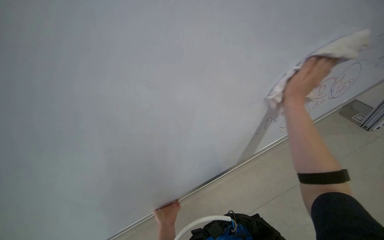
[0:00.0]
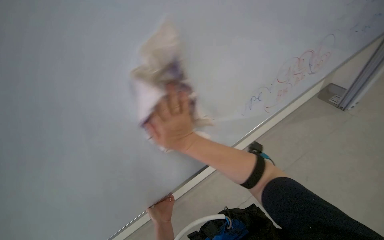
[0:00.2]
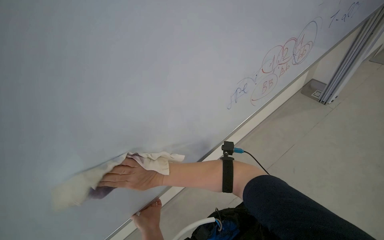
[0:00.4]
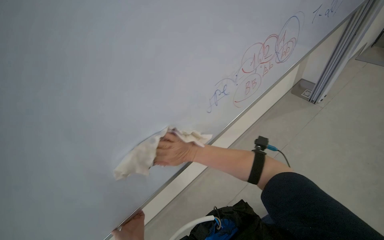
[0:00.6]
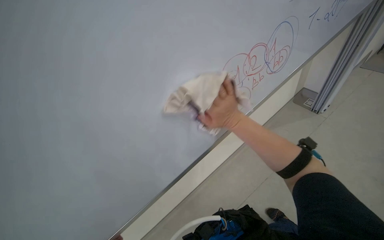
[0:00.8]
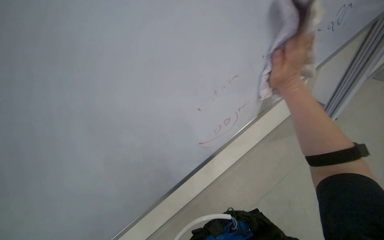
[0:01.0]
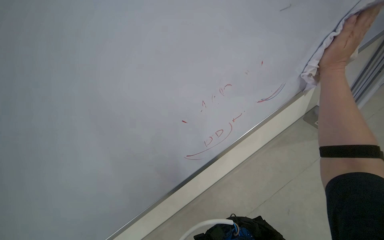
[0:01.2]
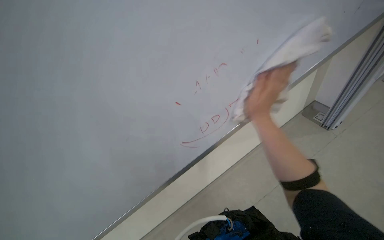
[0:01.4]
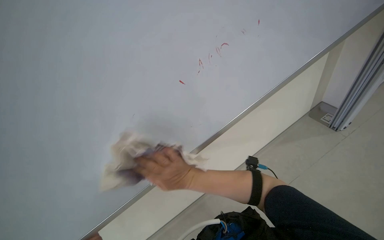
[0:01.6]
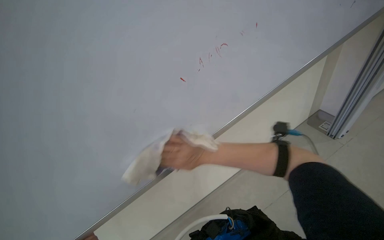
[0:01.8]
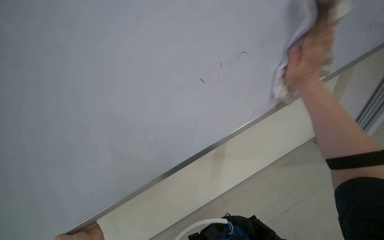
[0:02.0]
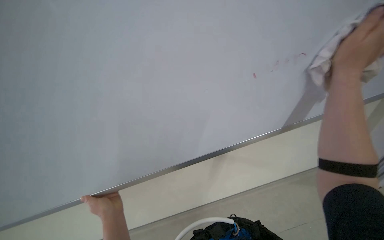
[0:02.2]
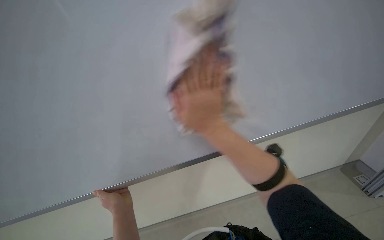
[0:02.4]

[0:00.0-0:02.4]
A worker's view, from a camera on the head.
Job: wiping surfaces.
The whole recording: Preparing and cleaning whiteboard. The worker continues cleaning the whiteboard with a cloth.
0:00.0 to 0:01.2: The wearer looks some 15 degrees further to the right. The right hand travels to the left and back again, some 30 cm each way.
0:01.2 to 0:02.4: The right hand travels to the left and down the picture by roughly 50 cm.

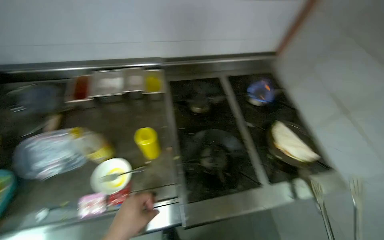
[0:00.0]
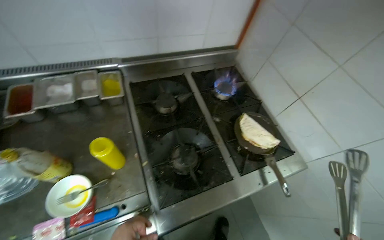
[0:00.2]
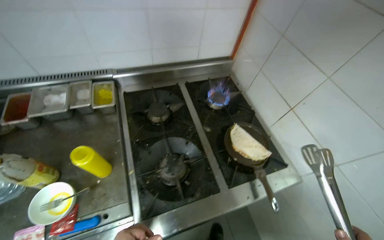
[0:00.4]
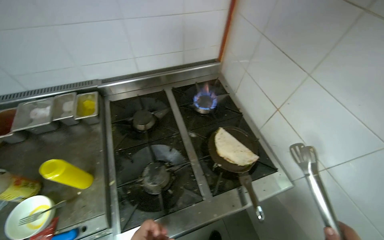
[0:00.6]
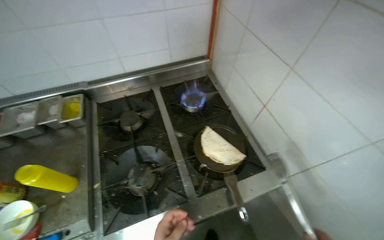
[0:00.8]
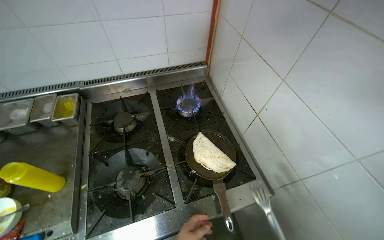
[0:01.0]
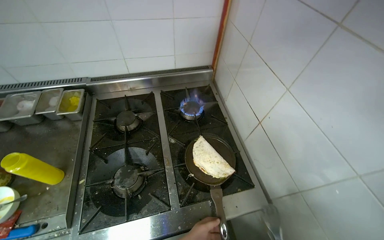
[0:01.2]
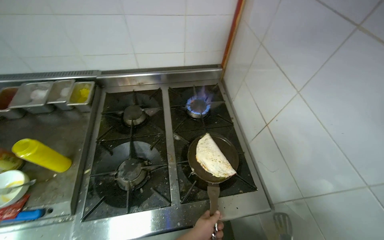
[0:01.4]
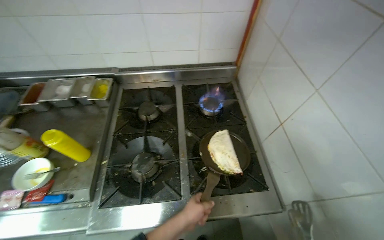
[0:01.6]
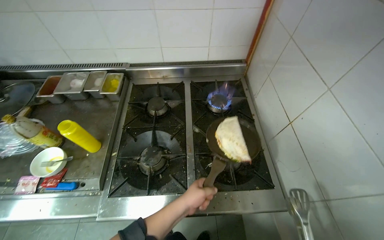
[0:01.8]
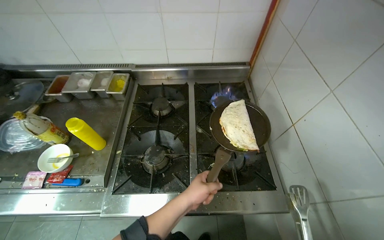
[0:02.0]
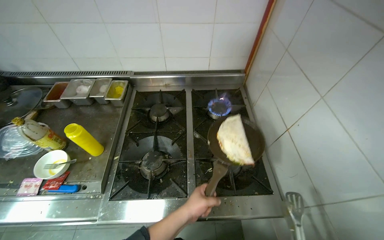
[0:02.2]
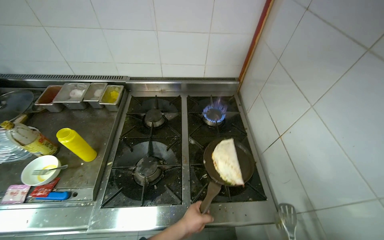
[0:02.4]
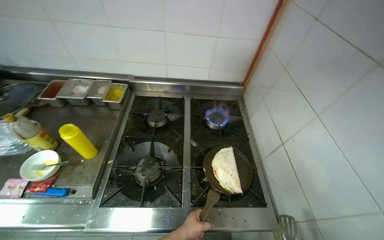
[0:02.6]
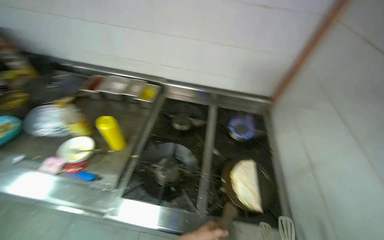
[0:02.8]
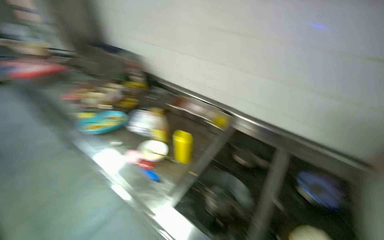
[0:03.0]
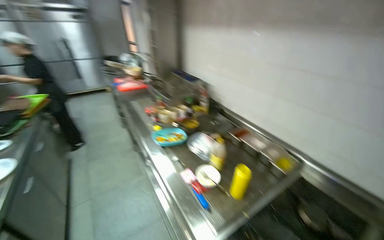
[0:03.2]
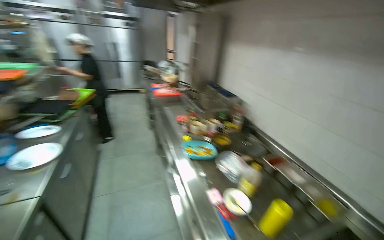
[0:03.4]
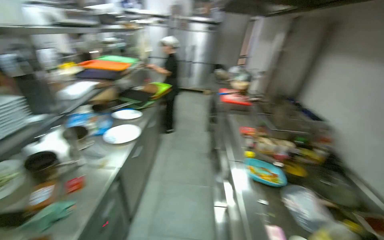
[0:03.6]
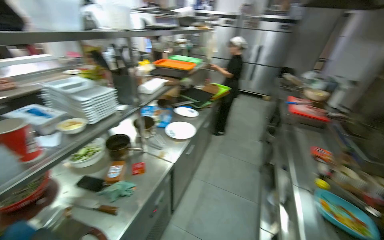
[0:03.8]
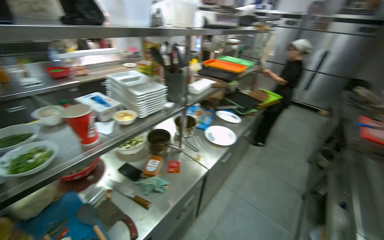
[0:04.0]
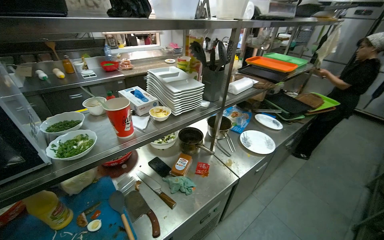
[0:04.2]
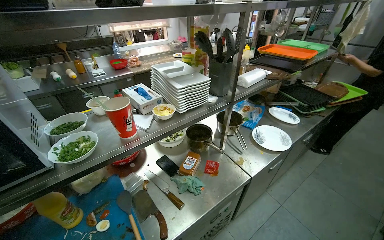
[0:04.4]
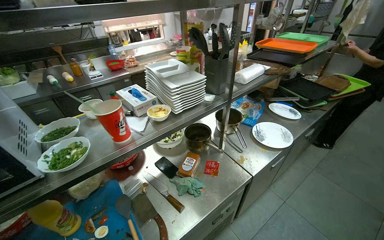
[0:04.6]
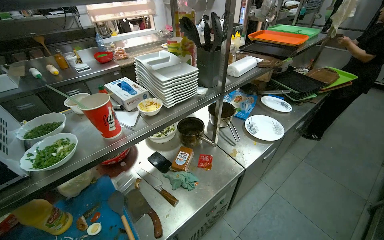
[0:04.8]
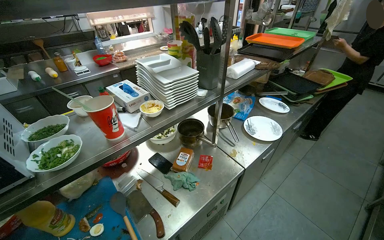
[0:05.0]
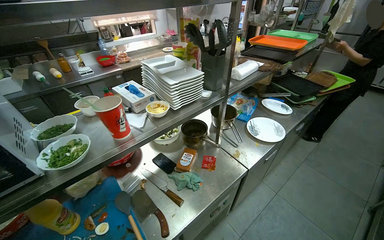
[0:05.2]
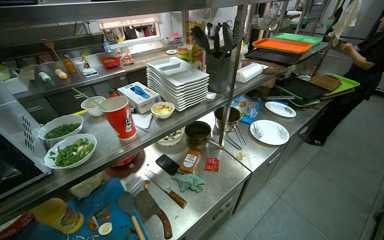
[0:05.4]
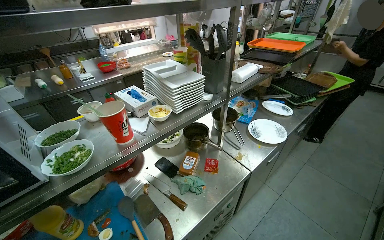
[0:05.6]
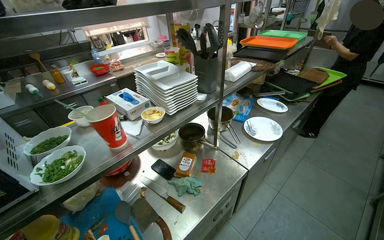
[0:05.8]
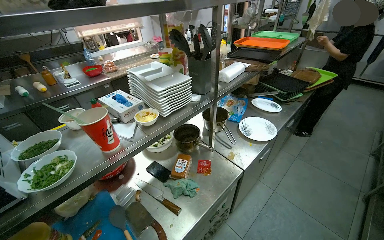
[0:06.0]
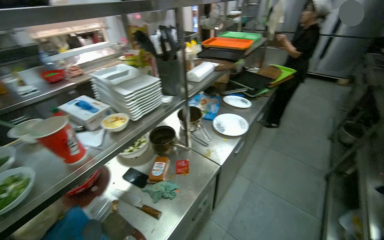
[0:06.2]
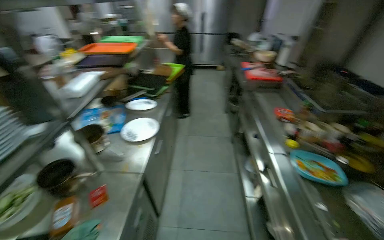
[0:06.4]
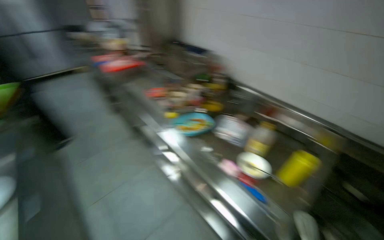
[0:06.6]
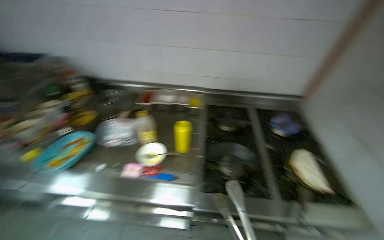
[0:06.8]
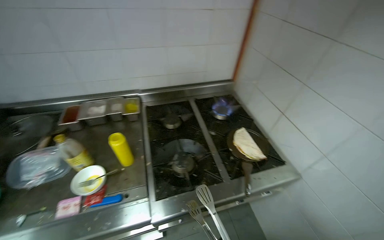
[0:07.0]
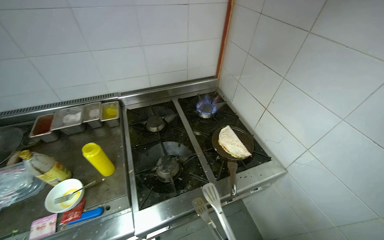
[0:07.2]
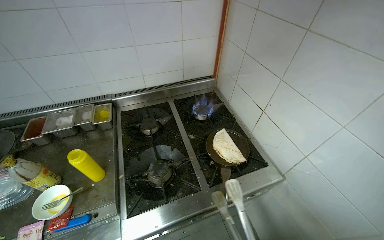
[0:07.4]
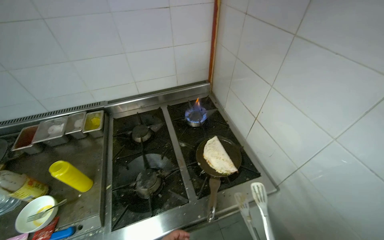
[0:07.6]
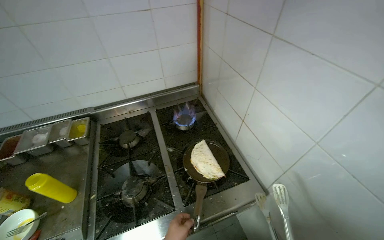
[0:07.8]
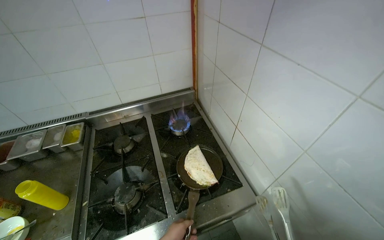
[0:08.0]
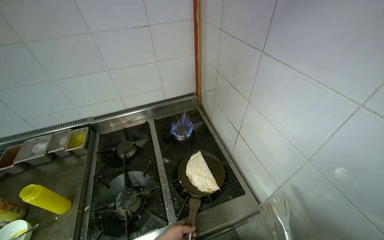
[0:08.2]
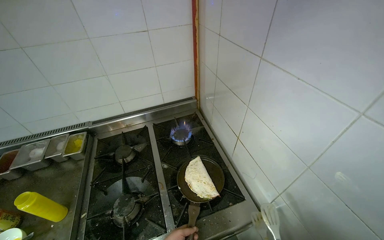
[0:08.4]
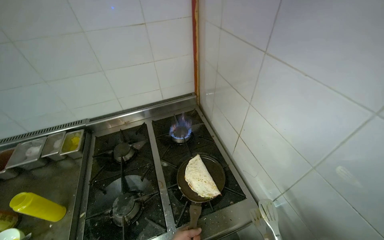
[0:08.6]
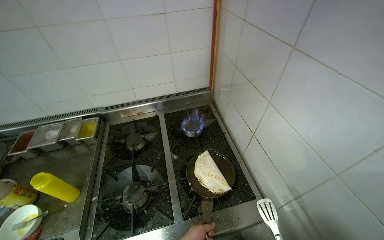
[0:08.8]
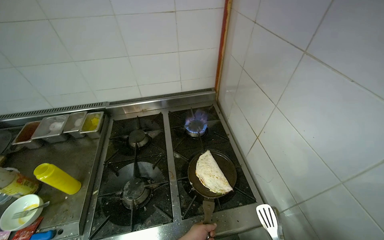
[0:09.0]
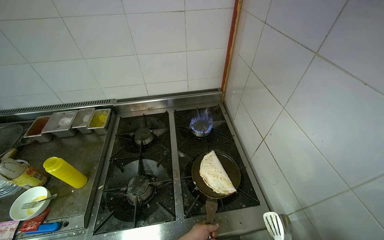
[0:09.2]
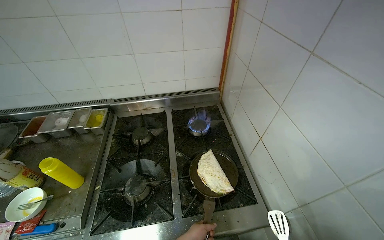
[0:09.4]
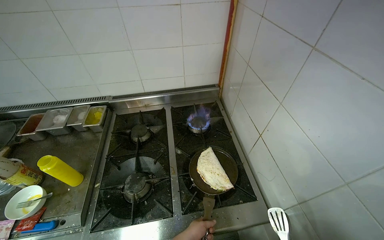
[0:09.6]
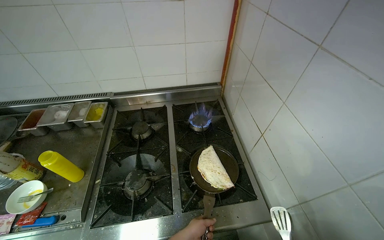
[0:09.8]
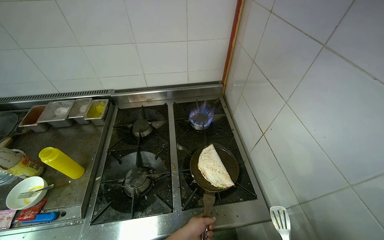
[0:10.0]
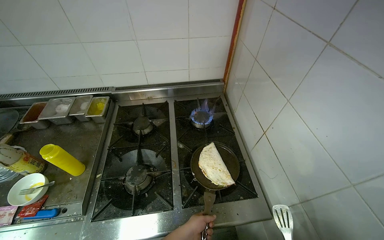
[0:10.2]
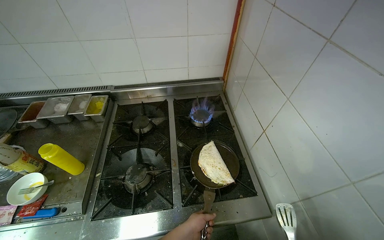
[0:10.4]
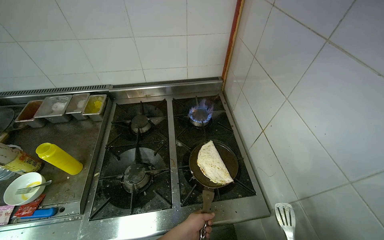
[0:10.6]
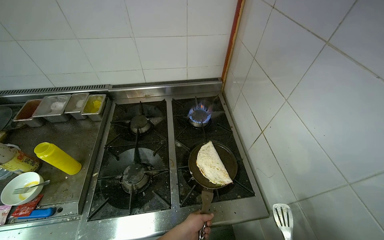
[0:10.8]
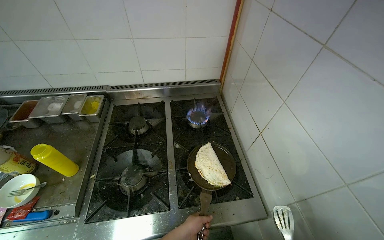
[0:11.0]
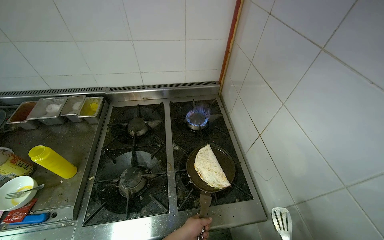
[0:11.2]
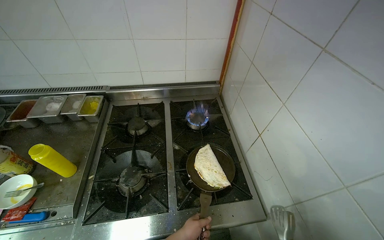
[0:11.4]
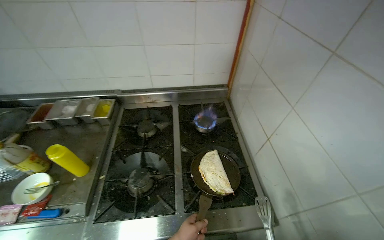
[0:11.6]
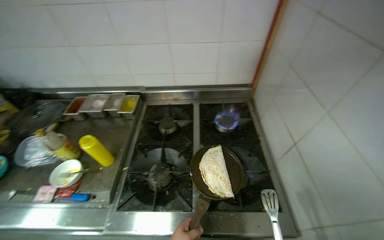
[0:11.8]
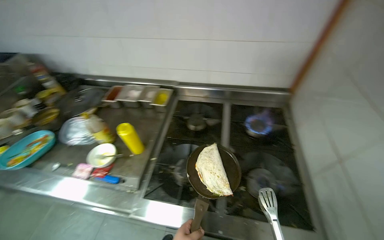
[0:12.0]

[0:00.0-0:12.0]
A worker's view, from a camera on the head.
Job: cooking food.
The whole recording: Cooking tortilla in pan. The worker cooks the folded tortilla in a pan on the stove, flipping it with tongs.
0:00.0 to 0:01.6: The camera is carried to the right, roughly 50 cm.
0:01.6 to 0:03.0: The camera is carried about 80 cm. The wearer looks about 25 degrees further upward.
0:03.0 to 0:04.4: The camera travels approximately 60 cm. The wearer's head swings some 110 degrees to the left.
0:06.0 to 0:07.6: The camera travels about 70 cm. The wearer looks some 155 degrees further to the right.
0:10.4 to 0:12.0: The head turns to the left by roughly 20 degrees.

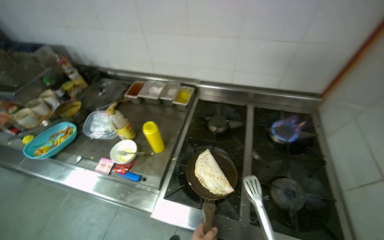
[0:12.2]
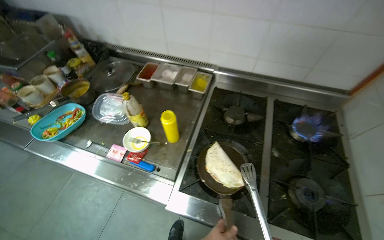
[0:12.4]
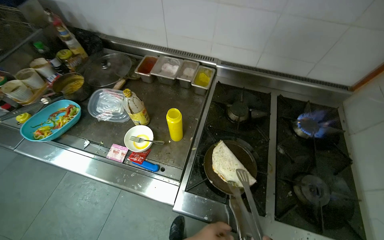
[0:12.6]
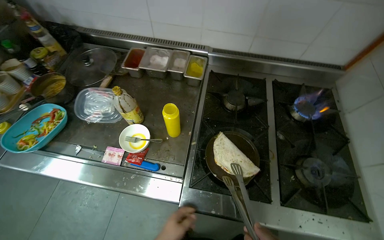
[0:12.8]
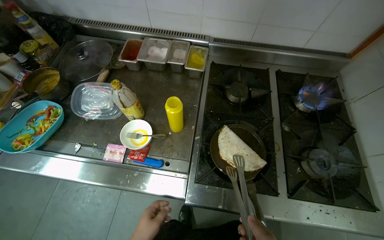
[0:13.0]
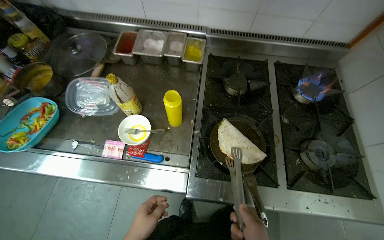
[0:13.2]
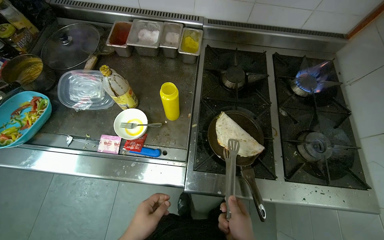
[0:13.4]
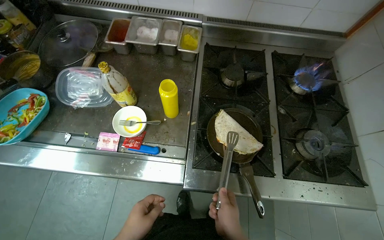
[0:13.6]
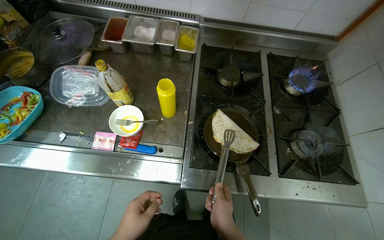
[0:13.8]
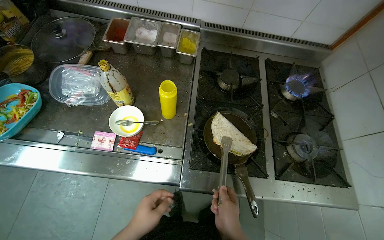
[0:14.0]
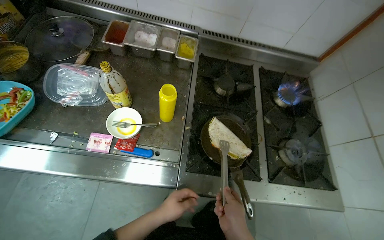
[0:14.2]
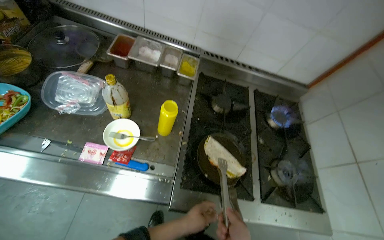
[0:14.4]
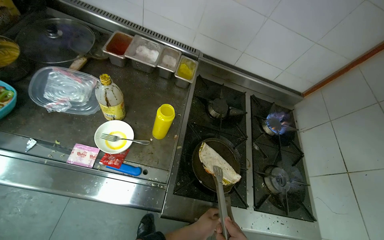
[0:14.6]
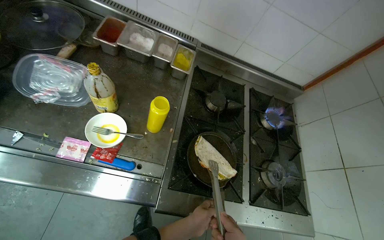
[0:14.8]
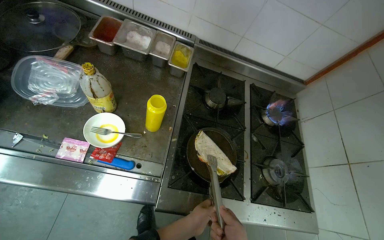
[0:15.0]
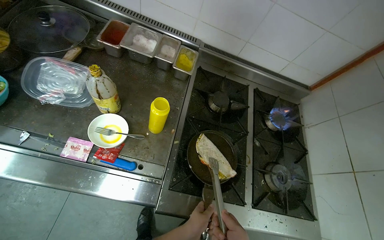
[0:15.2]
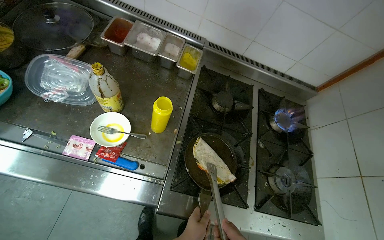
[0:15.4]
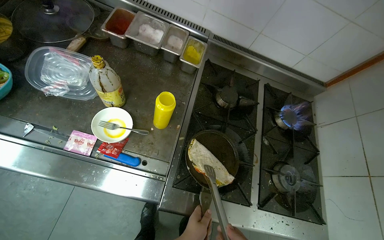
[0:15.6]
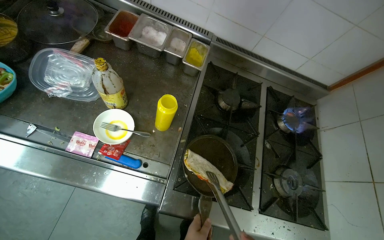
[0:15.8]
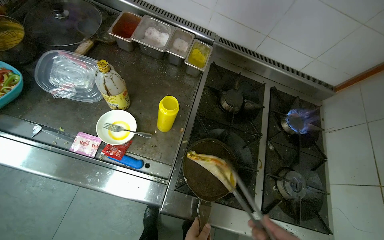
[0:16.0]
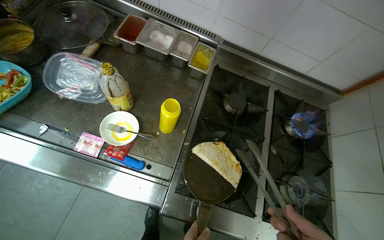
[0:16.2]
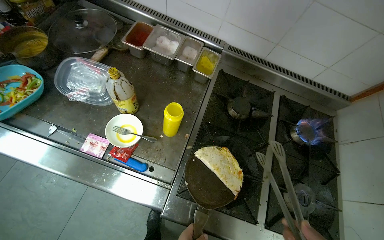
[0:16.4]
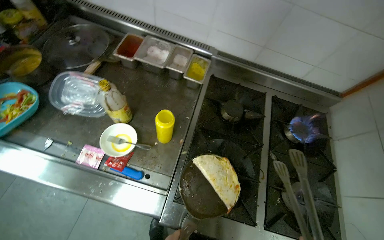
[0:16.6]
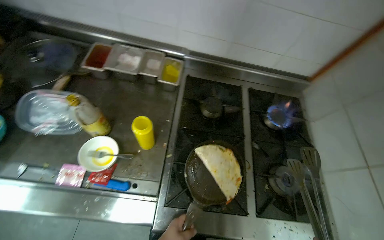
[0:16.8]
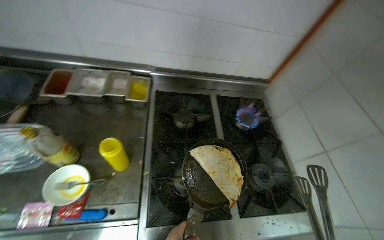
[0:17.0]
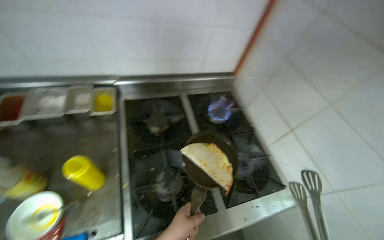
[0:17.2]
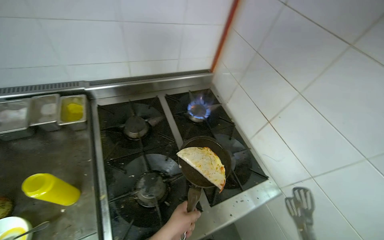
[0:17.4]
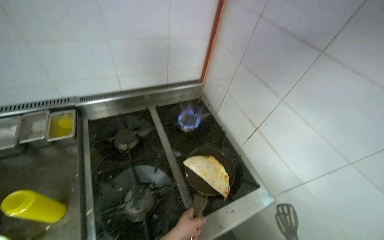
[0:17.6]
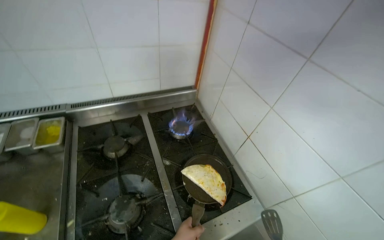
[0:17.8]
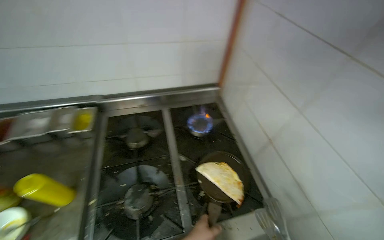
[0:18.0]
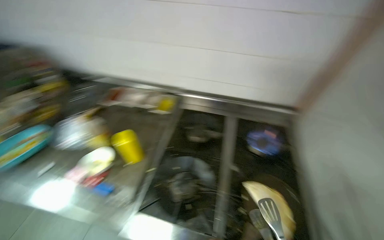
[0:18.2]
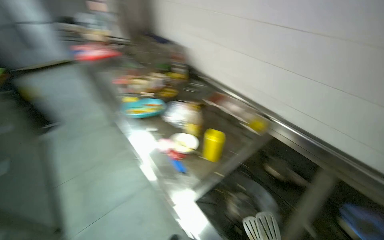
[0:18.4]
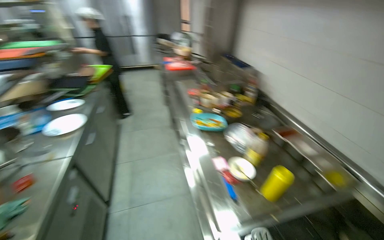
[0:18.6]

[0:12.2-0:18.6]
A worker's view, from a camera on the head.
Job: cooking food.
The whole recording: Cooking tortilla in pan. The worker cooks the folded tortilla in a pan on the stove, flipping it with tongs.
0:12.2 to 0:13.8: The view tips downward by roughly 20 degrees.
0:17.0 to 0:18.6: The head turns to the left by about 80 degrees. The wearer looks some 15 degrees further upward.
